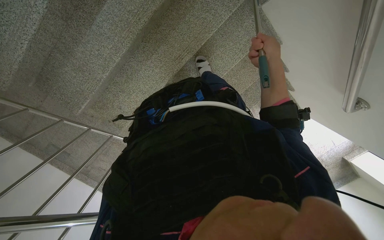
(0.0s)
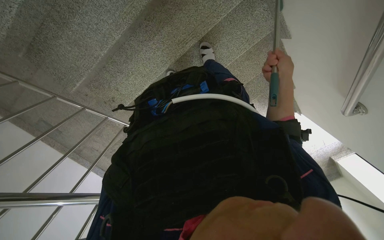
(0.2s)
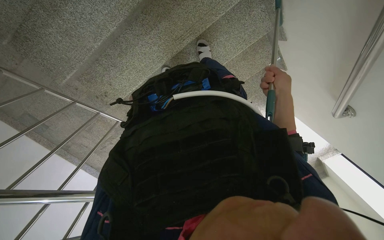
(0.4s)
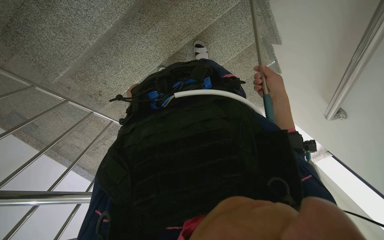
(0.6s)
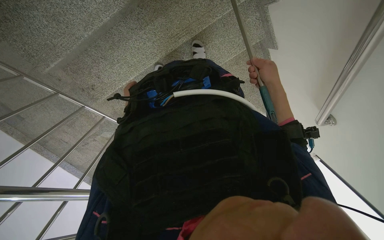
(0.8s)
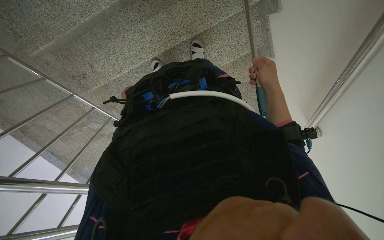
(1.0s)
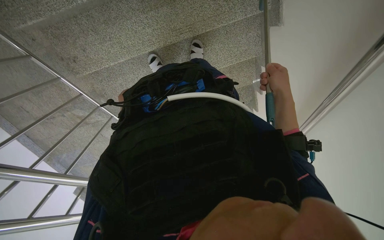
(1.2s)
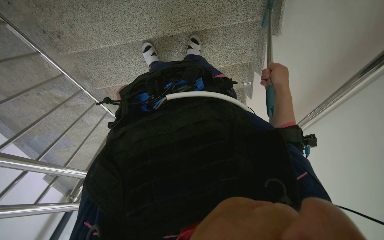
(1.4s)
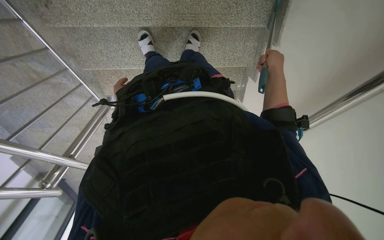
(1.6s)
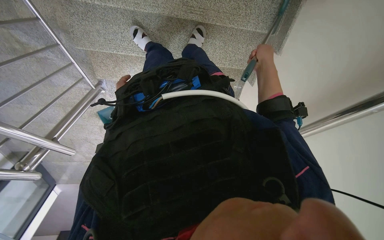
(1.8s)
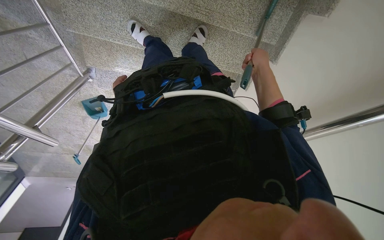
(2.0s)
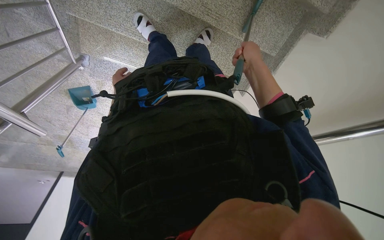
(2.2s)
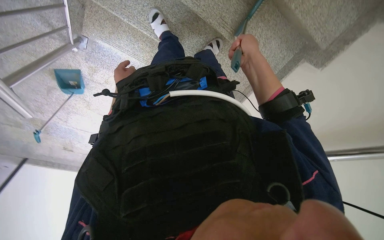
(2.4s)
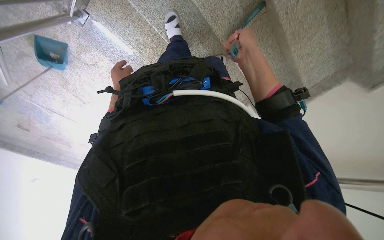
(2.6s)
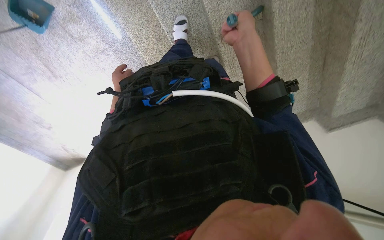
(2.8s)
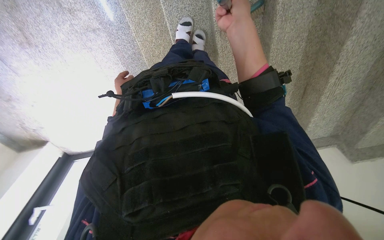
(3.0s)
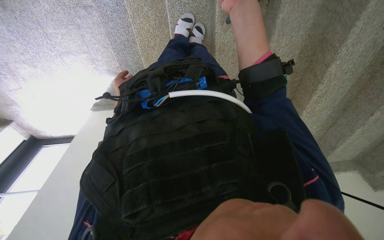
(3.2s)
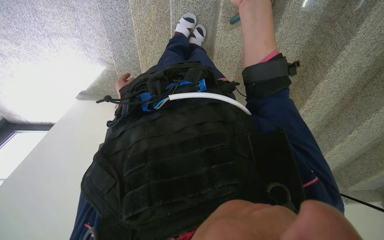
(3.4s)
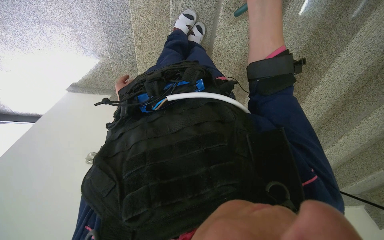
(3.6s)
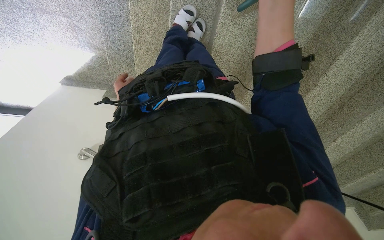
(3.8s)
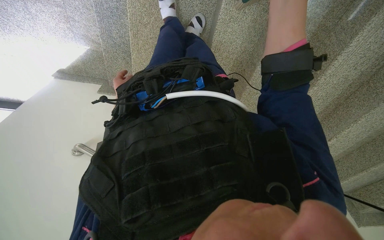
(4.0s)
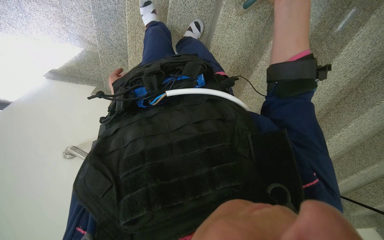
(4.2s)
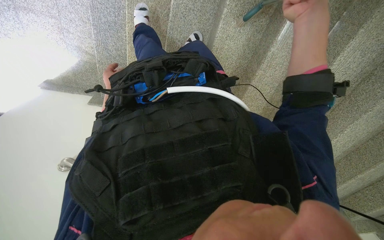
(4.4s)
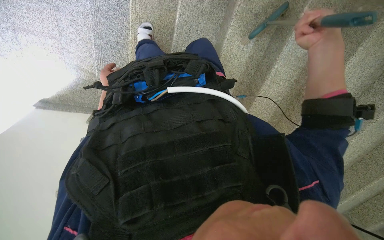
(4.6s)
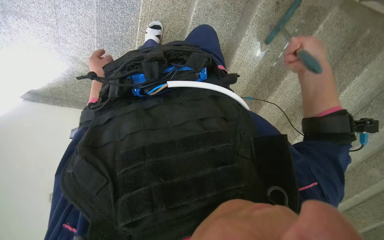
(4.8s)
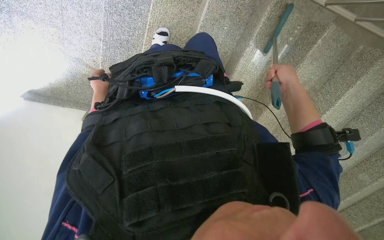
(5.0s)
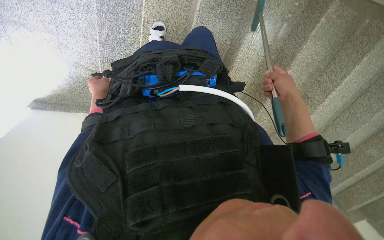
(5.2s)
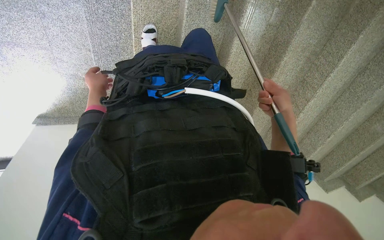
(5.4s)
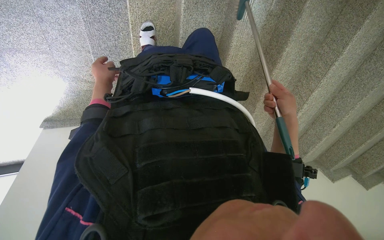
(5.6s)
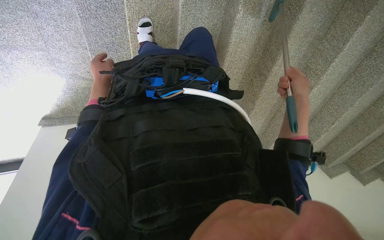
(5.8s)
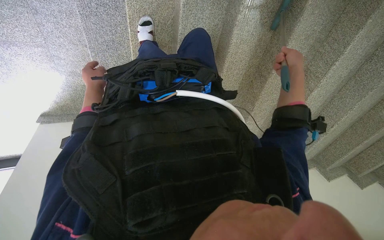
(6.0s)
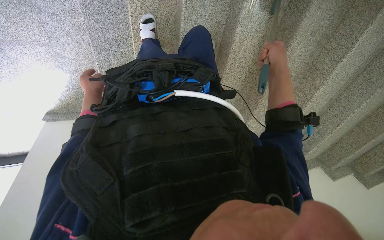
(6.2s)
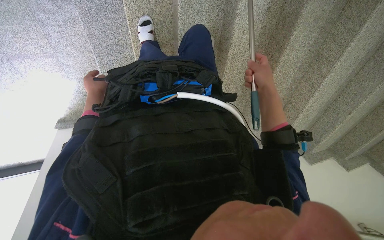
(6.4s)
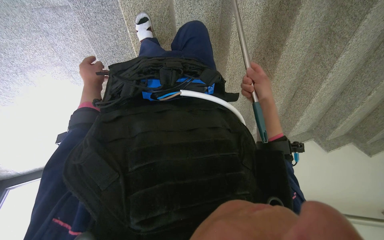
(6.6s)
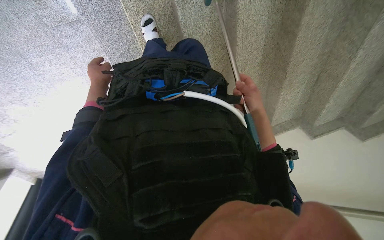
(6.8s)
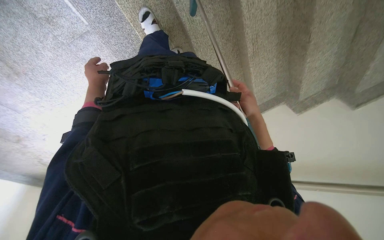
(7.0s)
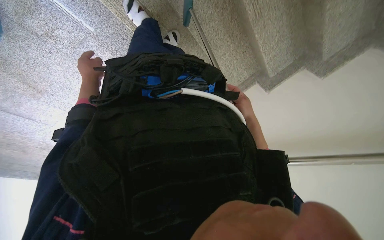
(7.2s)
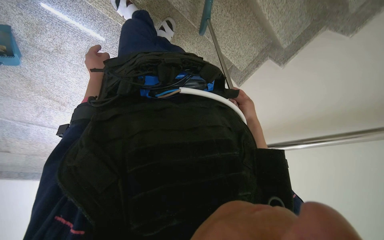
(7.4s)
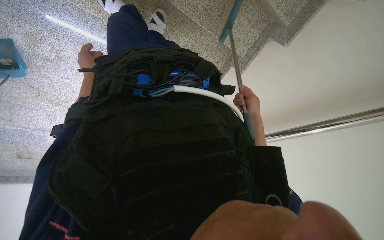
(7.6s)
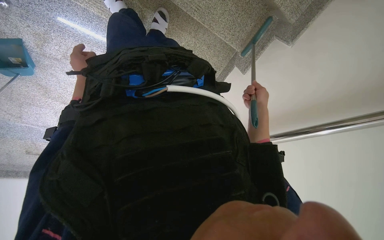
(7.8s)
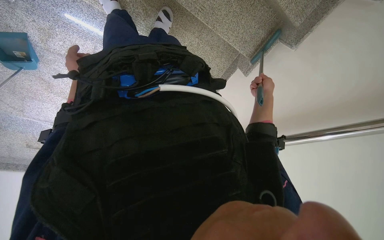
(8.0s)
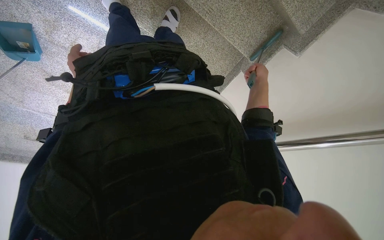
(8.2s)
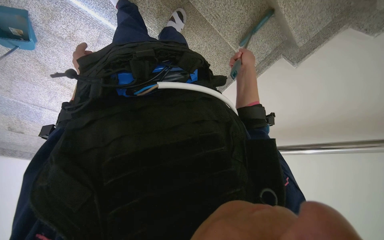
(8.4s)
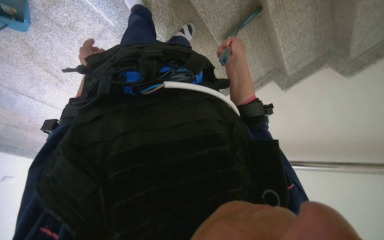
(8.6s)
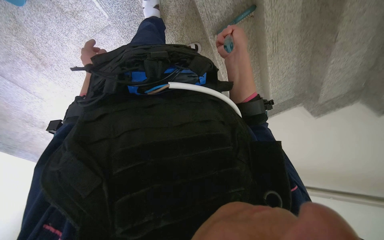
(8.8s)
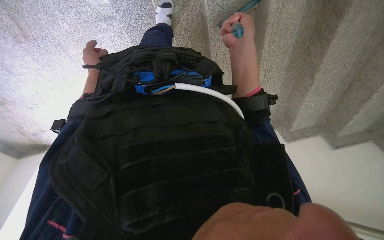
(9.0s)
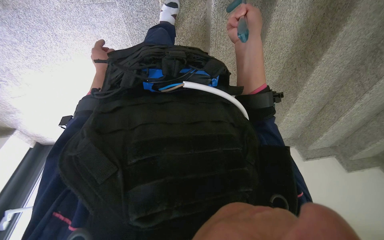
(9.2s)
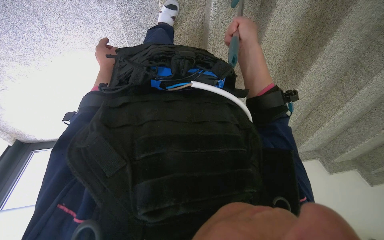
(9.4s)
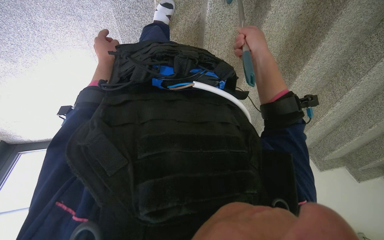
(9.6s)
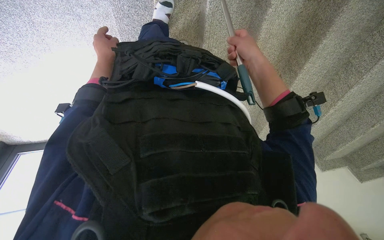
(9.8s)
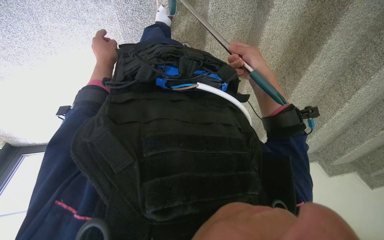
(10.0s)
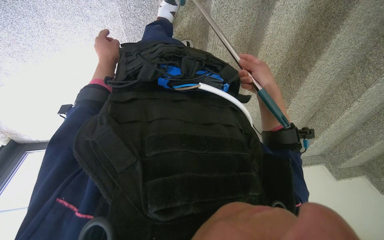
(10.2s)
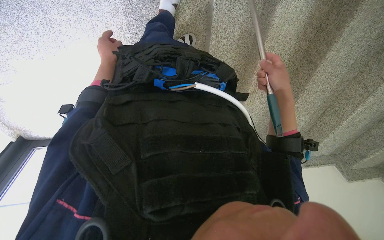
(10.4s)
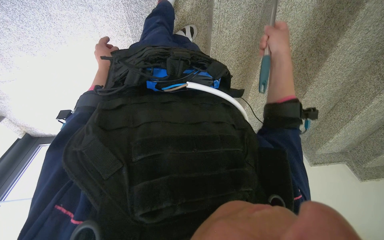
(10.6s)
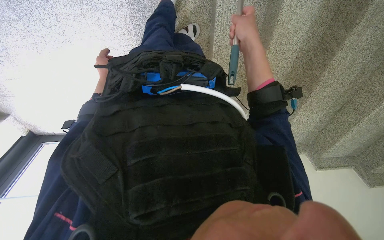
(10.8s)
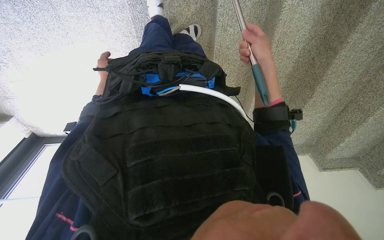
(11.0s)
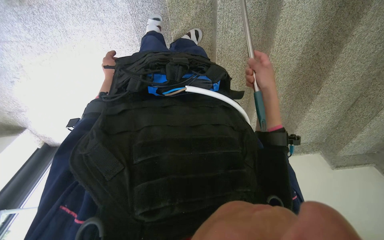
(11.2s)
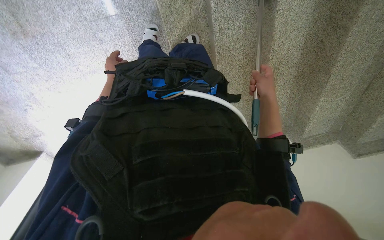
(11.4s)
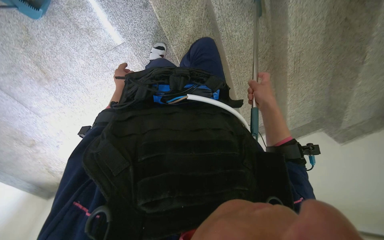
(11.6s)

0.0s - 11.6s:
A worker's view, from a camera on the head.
Job: sweeping floor.
The whole recording: Sweeping stairs with broom. The worker sweeps the stairs with a long-handled broom.
0.0s - 1.4s: The camera is aimed about 20 degrees further to the right. The scene turns some 30 degrees clockwise in the picture.
1.4s - 2.8s: The head travels about 60 cm. The camera is aimed roughly 45 degrees further to the right. The scene turns some 55 degrees clockwise in the picture.
2.8s - 4.4s: The camera sweeps to the right, by approximately 25 degrees.
4.4s - 5.8s: The right hand is displaced down the picture by about 25 cm. The left hand goes approximately 15 cm nearer to the camera.
5.8s - 7.2s: The camera sweeps to the left, by roughly 30 degrees. The view tips downward by about 15 degrees. Everything in view rotates roughly 30 degrees counterclockwise.
8.8s - 10.2s: The view pans to the right by roughly 20 degrees.
10.2s - 11.6s: The view swings about 15 degrees to the left. The left hand heads farther from the camera, covering approximately 15 cm.

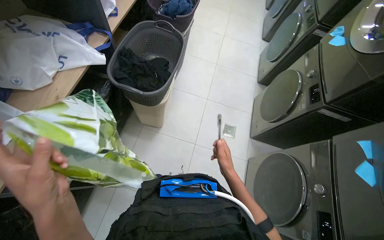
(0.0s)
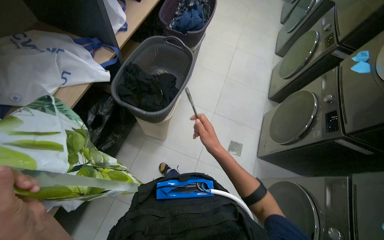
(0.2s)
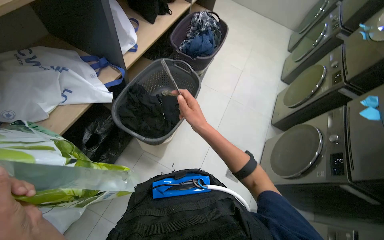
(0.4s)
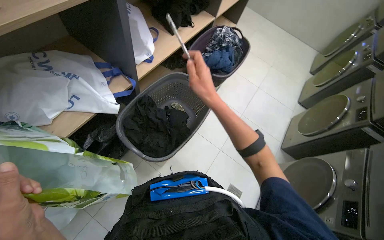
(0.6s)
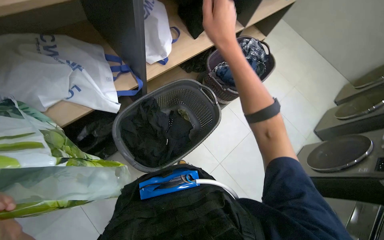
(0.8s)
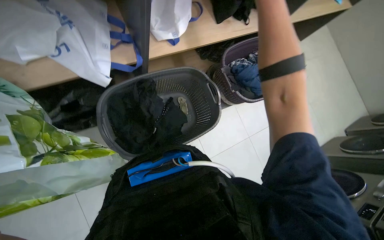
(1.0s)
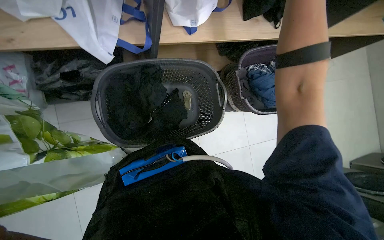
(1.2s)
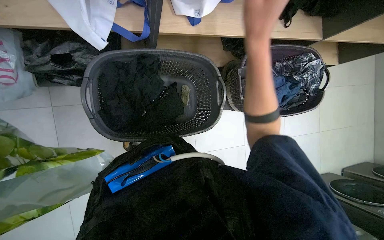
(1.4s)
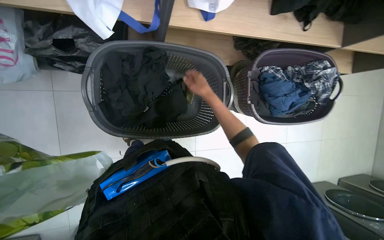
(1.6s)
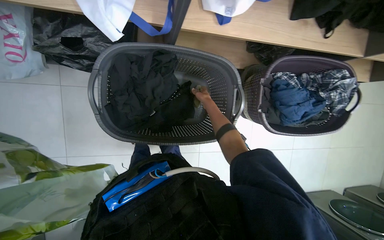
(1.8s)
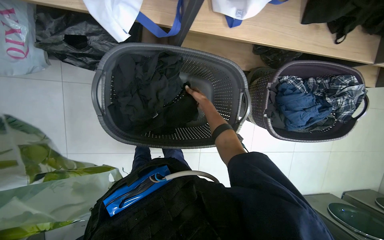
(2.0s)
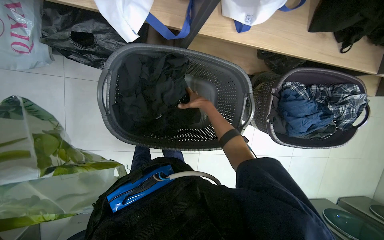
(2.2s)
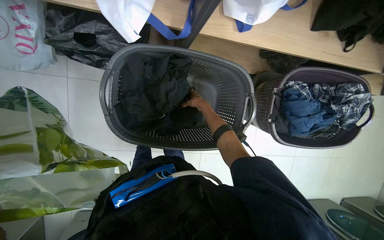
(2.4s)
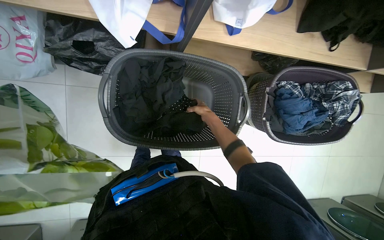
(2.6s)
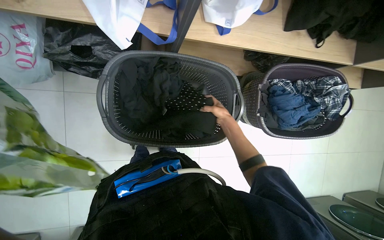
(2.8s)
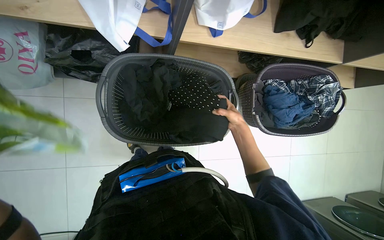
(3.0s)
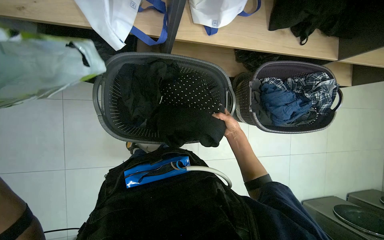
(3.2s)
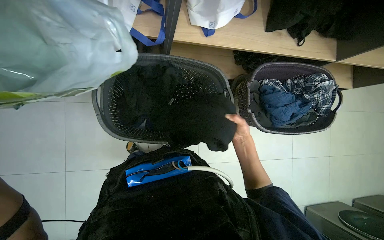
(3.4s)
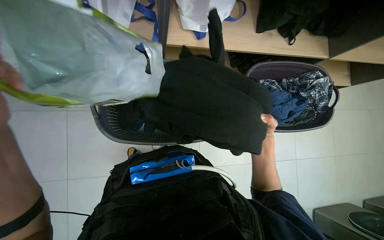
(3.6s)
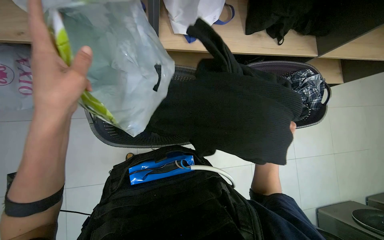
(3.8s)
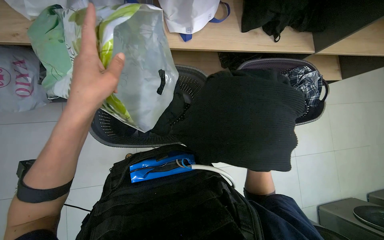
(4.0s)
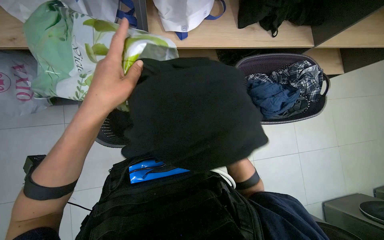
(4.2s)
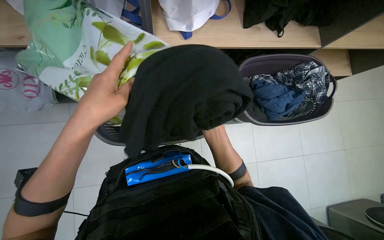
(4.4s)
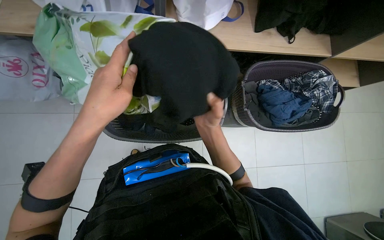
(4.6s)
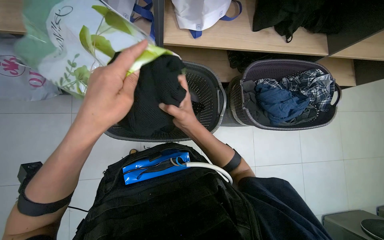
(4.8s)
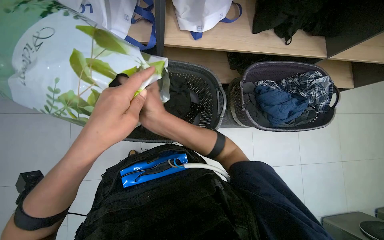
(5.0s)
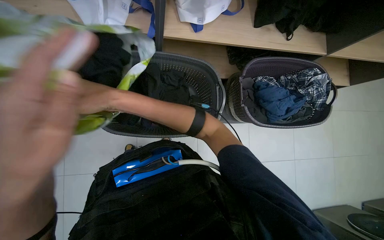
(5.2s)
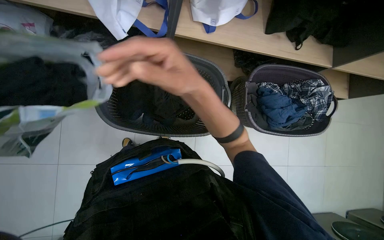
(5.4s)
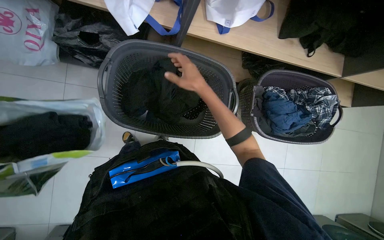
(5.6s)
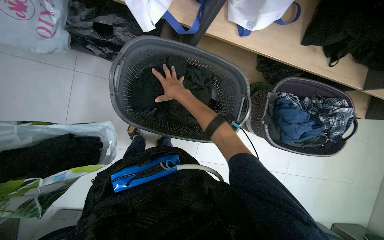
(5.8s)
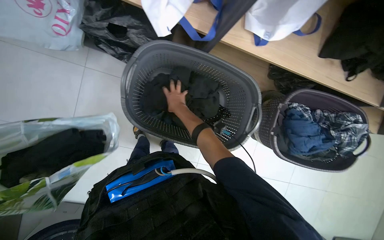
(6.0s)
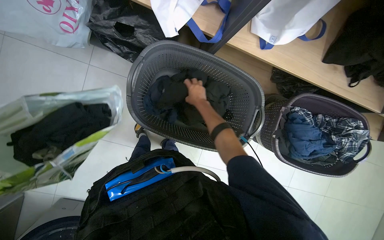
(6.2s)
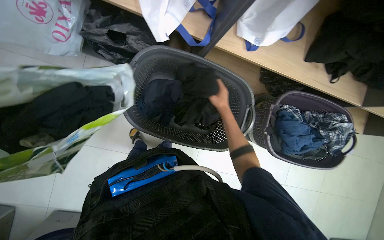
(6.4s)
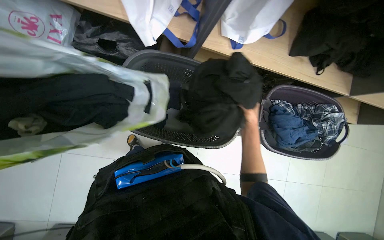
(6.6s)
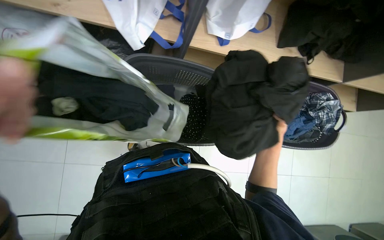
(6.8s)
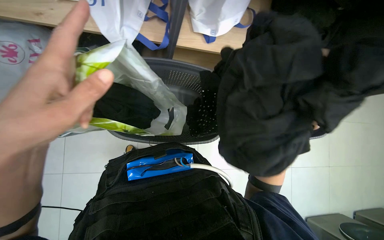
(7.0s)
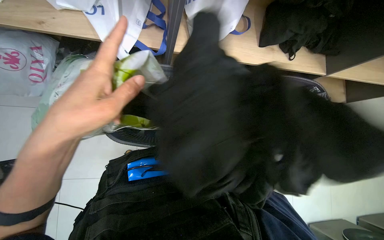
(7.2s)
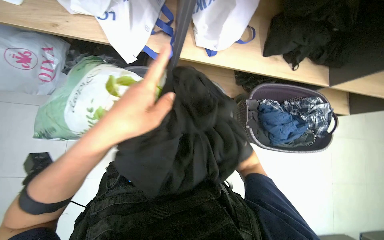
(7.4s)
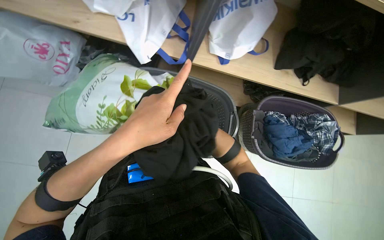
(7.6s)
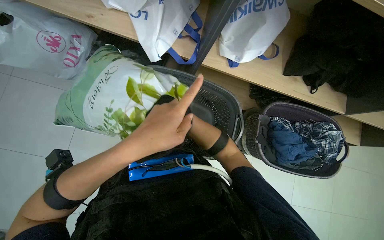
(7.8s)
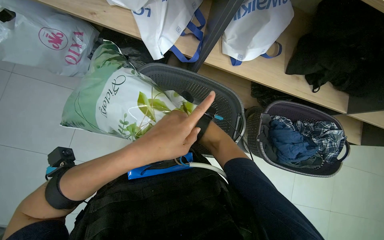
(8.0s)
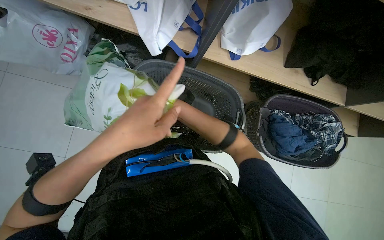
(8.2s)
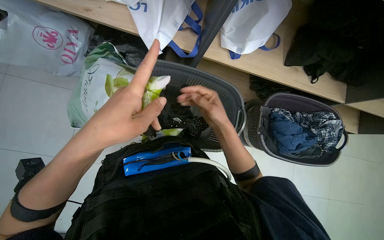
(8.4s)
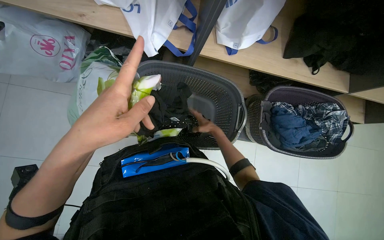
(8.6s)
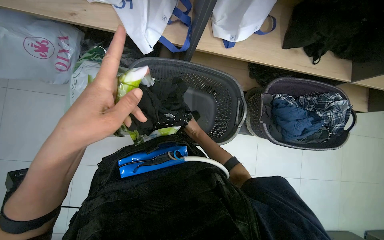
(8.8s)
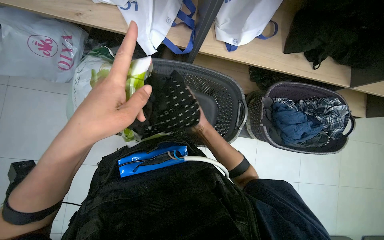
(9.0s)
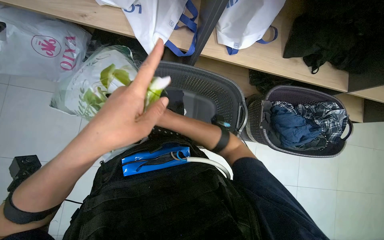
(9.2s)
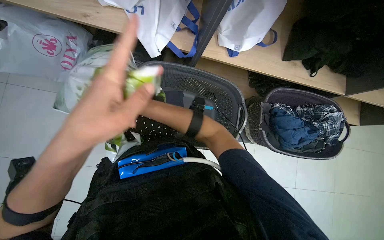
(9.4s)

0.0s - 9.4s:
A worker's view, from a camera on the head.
Job: managing laundry.
The whole recording: Sorting clothes into bag. The worker sorts clothes from baskets and a shelf into a bag.
0.0s - 1.6s: The wearer moves roughly 60 cm. The wearer's head swings approximately 70 degrees to the left.
1.6s - 3.2s: The right hand heads down the picture and to the right, covering approximately 15 cm.
